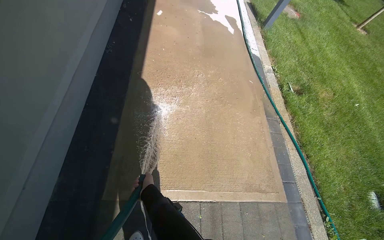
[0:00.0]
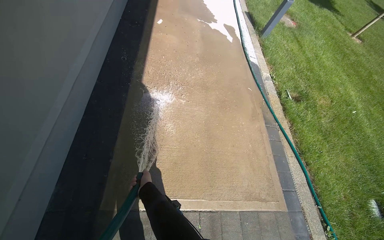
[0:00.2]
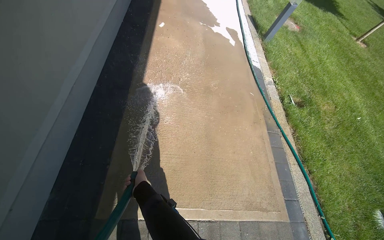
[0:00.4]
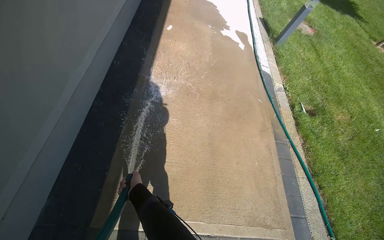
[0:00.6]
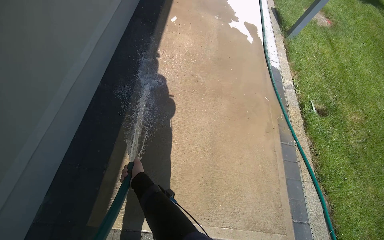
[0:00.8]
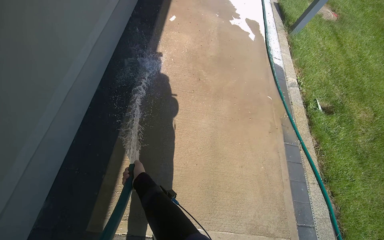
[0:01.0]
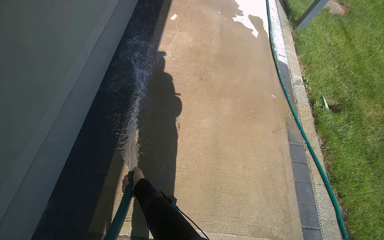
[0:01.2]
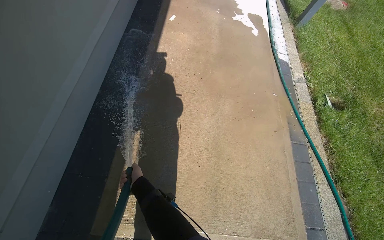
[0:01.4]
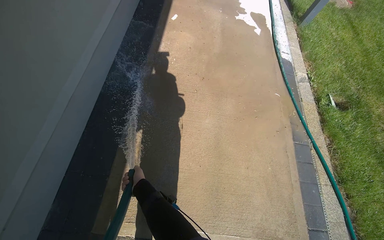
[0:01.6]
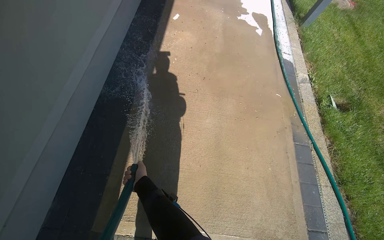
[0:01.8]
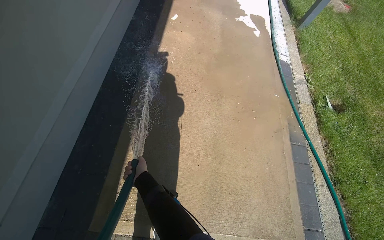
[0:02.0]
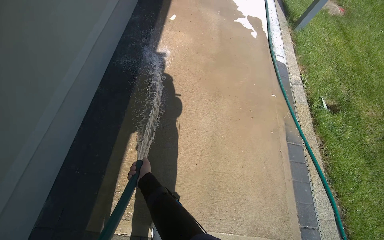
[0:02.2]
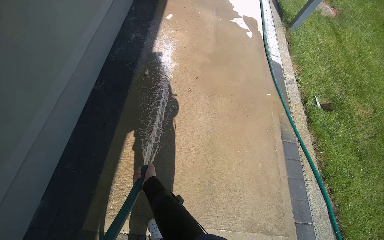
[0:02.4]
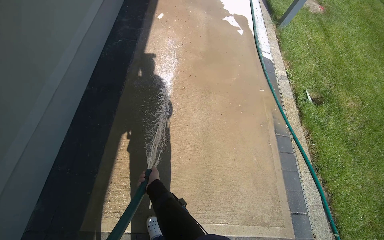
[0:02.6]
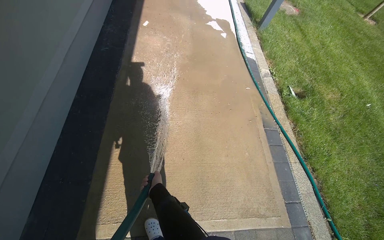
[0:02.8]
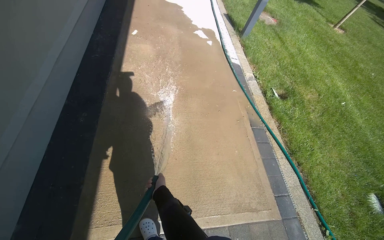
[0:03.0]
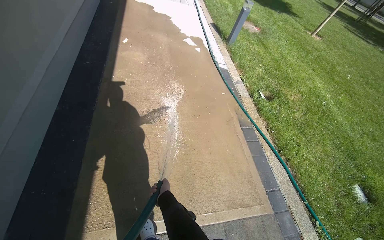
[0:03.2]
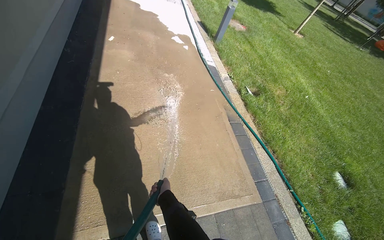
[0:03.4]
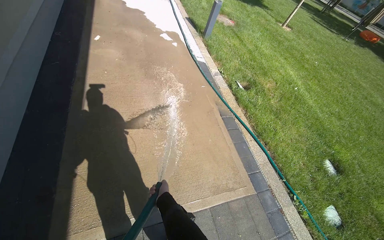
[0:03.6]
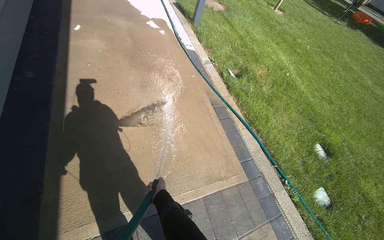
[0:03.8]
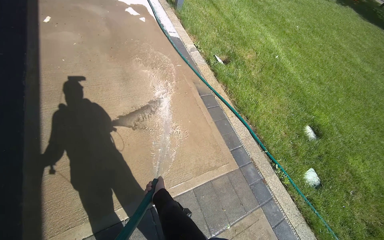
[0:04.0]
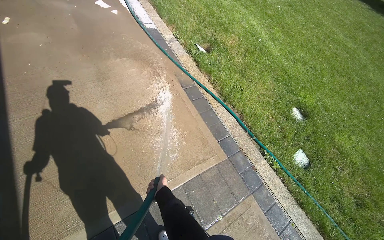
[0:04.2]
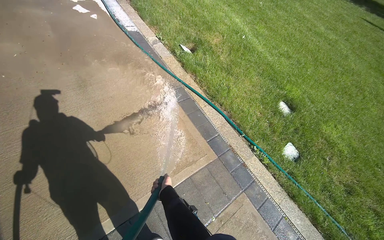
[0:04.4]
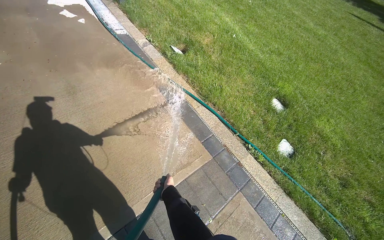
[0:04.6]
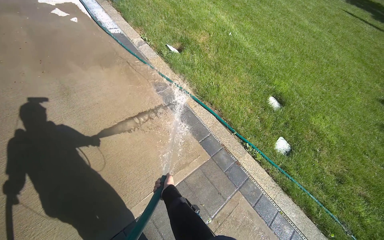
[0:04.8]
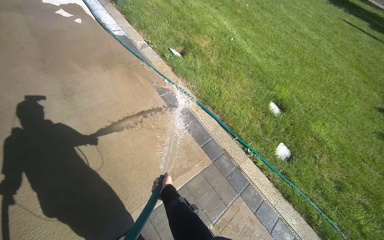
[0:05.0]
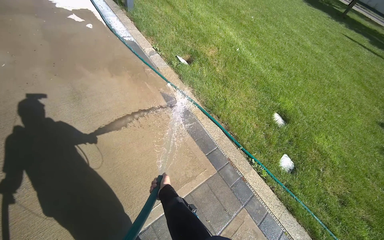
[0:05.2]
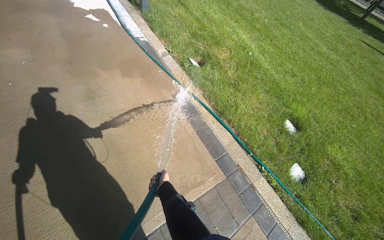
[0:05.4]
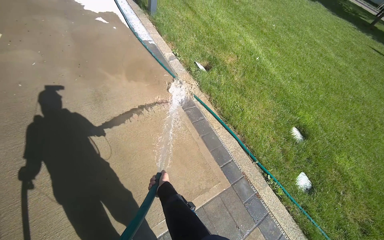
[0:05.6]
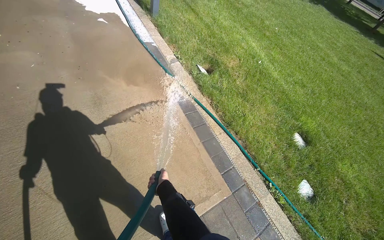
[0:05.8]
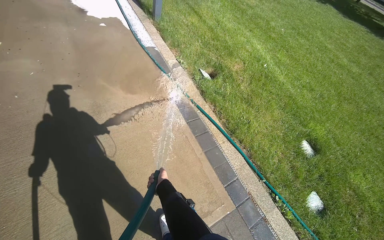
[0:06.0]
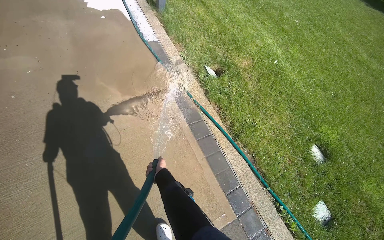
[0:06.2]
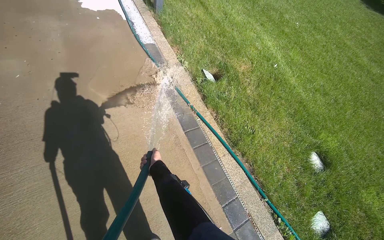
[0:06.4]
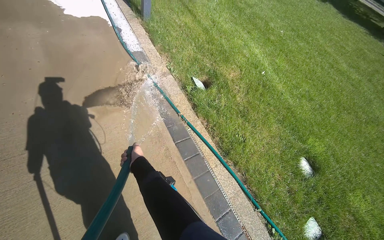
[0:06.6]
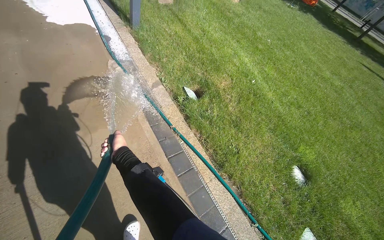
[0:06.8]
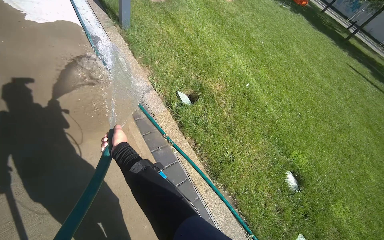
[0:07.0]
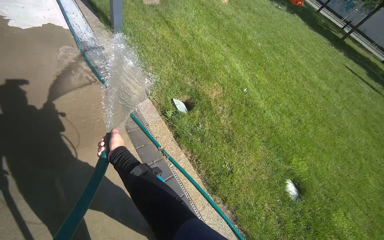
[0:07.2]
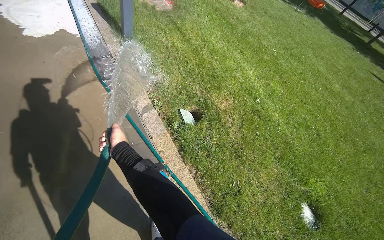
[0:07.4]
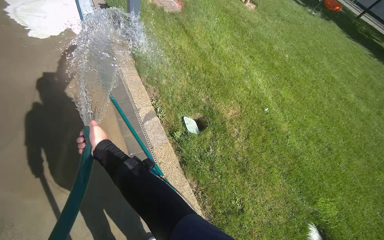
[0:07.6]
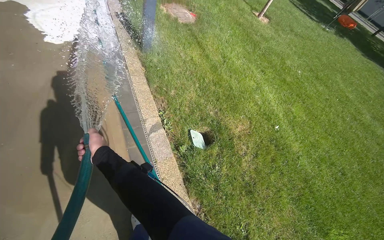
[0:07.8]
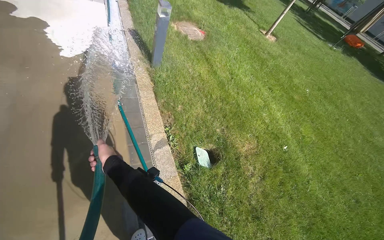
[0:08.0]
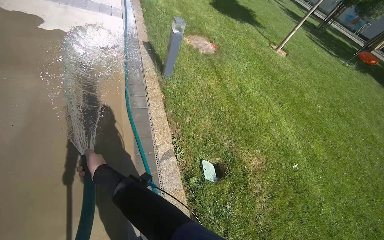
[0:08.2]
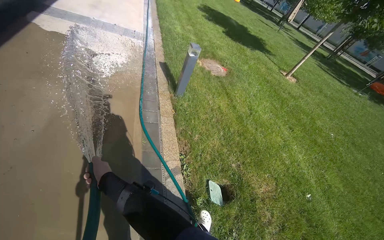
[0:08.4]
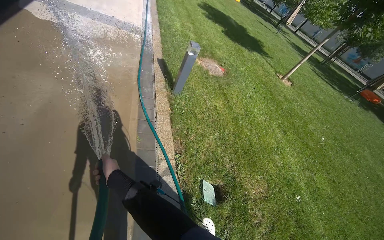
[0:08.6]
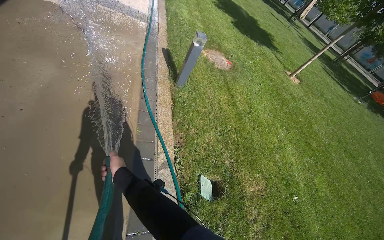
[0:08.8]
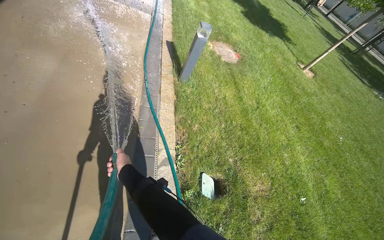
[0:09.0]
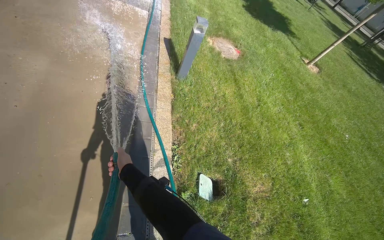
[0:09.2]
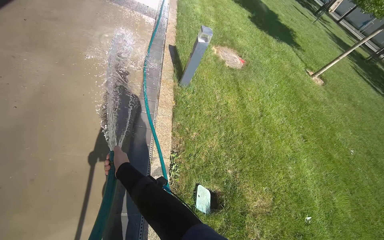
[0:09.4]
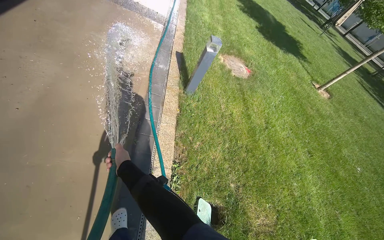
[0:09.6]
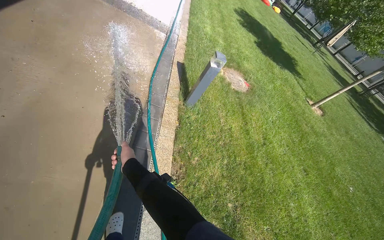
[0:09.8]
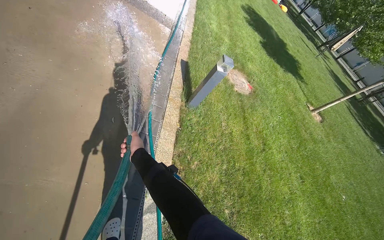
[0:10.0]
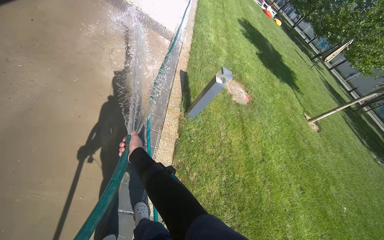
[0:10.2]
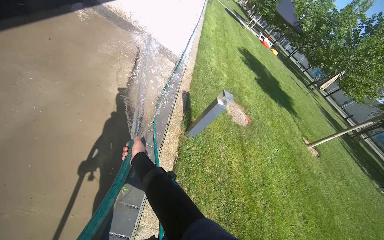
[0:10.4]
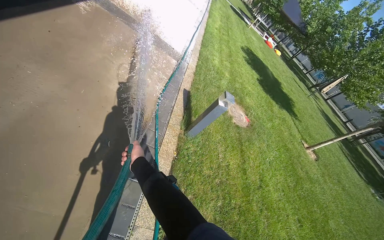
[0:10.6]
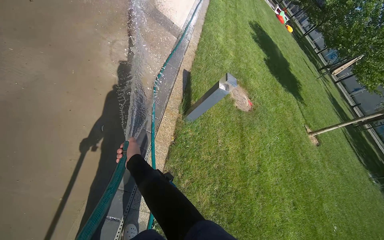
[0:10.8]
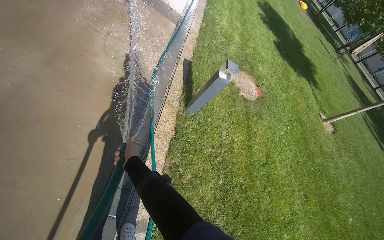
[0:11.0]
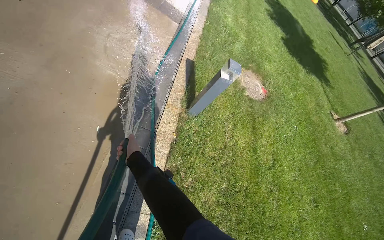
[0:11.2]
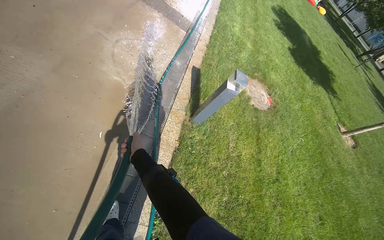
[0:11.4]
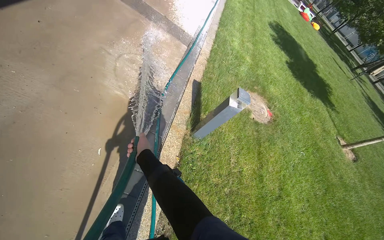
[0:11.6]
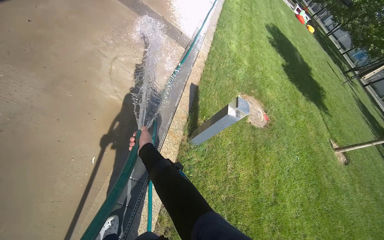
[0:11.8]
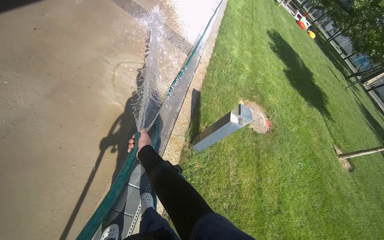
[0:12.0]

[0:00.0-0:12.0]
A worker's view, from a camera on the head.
Job: sweeping floor.
The whole recording: Rinsing concrete ground. The worker rinses the concrete ground with a water hose.
0:01.6 to 0:03.0: The left hand moves to the right, approximately 15 cm.
0:03.0 to 0:04.4: The wearer moves to the right, approximately 50 cm. The wearer's head swings some 30 degrees to the right.
0:06.0 to 0:07.6: The head travels about 1 m.
0:07.6 to 0:09.0: The wearer's head swings approximately 25 degrees to the left.
0:09.0 to 0:10.4: The camera travels some 40 cm. The view tips upward by roughly 15 degrees.
0:10.4 to 0:12.0: The camera is carried some 50 cm.

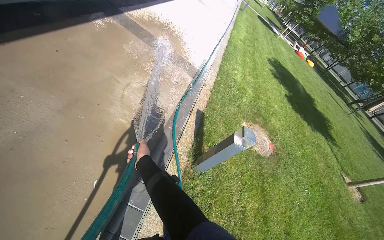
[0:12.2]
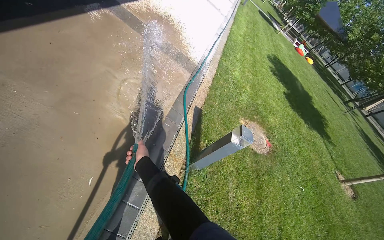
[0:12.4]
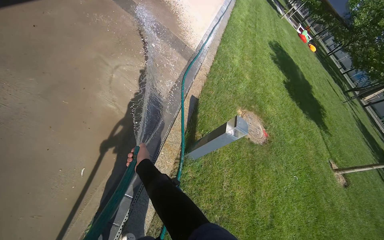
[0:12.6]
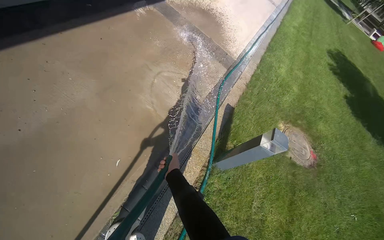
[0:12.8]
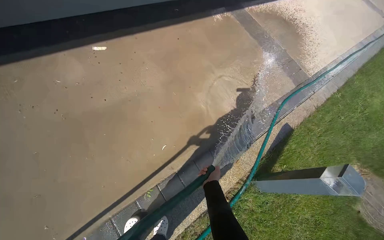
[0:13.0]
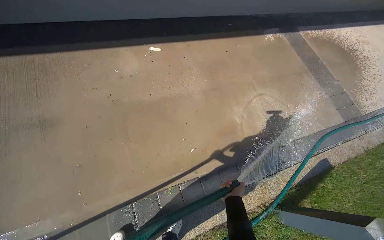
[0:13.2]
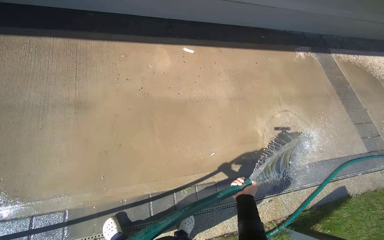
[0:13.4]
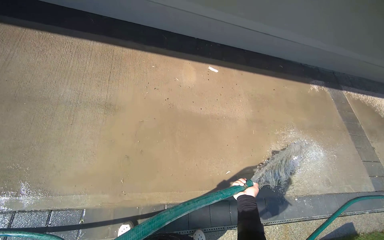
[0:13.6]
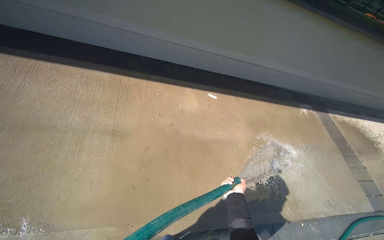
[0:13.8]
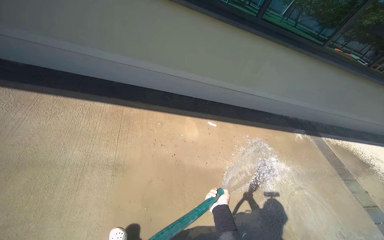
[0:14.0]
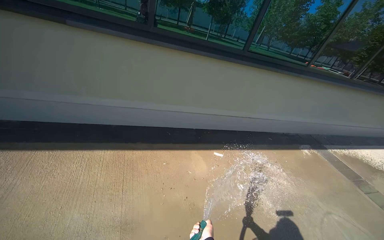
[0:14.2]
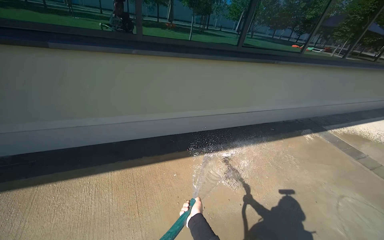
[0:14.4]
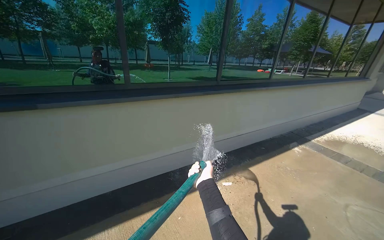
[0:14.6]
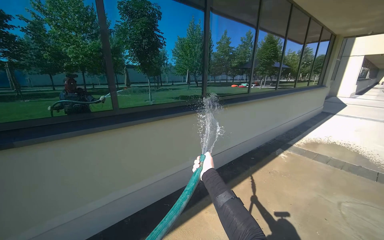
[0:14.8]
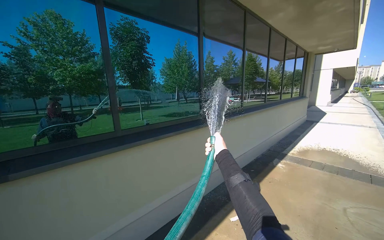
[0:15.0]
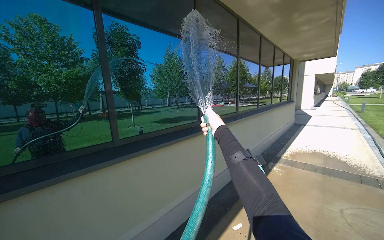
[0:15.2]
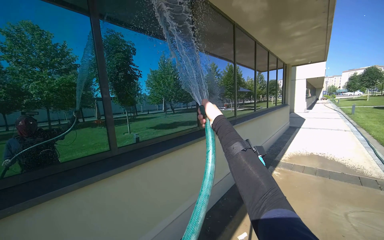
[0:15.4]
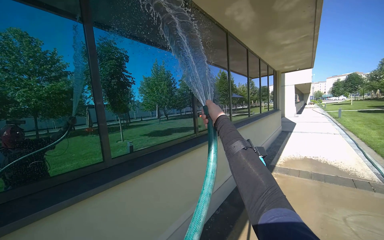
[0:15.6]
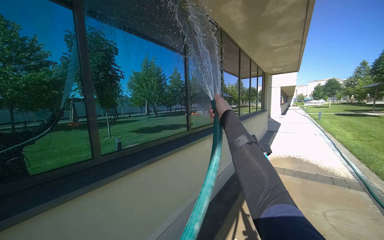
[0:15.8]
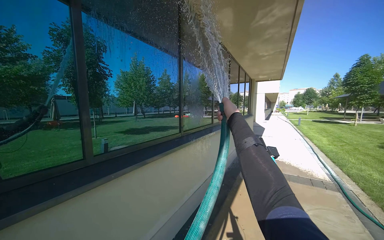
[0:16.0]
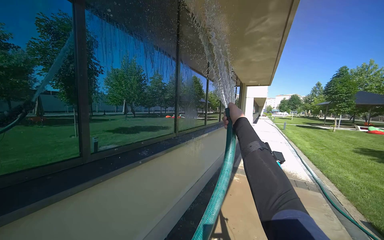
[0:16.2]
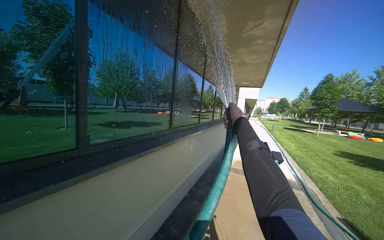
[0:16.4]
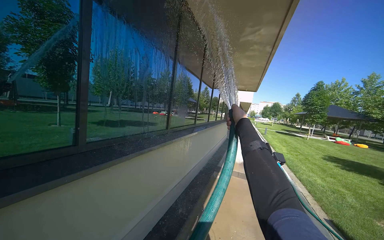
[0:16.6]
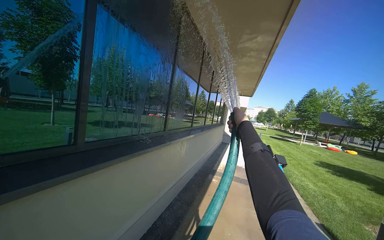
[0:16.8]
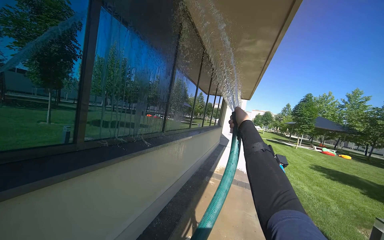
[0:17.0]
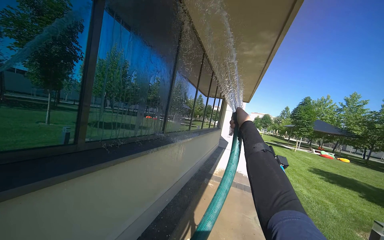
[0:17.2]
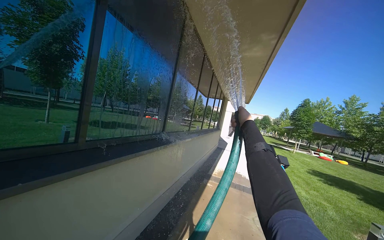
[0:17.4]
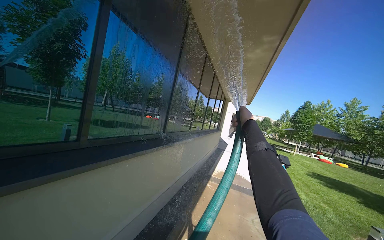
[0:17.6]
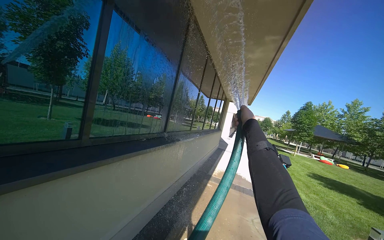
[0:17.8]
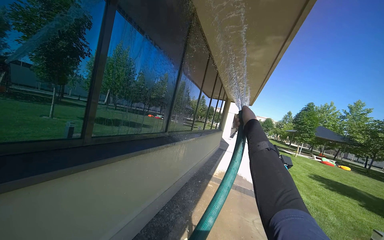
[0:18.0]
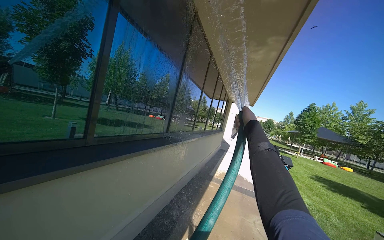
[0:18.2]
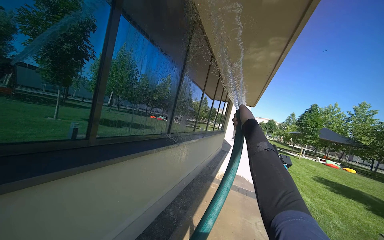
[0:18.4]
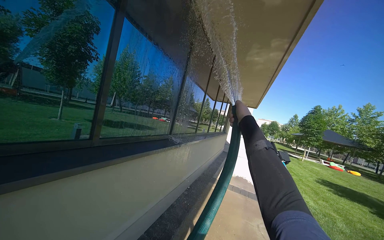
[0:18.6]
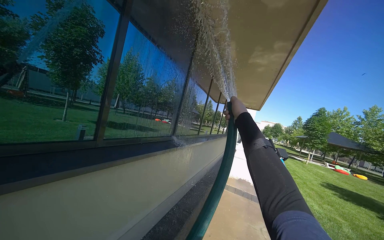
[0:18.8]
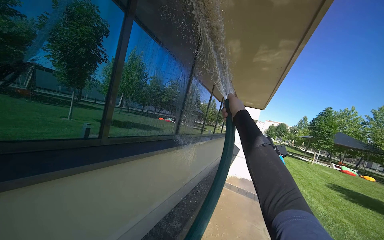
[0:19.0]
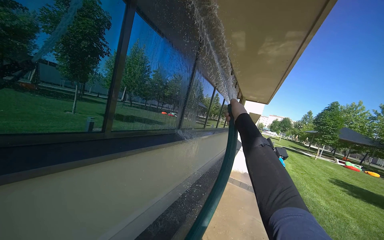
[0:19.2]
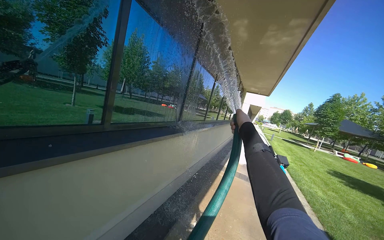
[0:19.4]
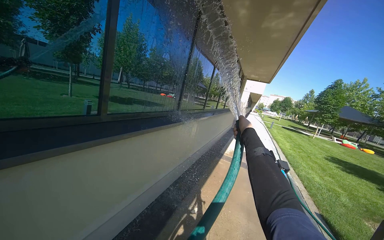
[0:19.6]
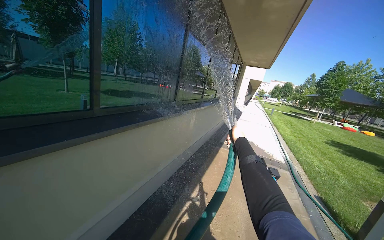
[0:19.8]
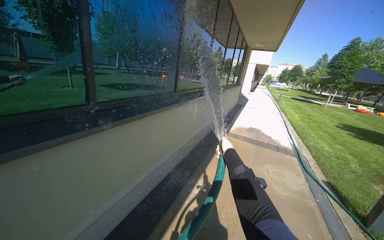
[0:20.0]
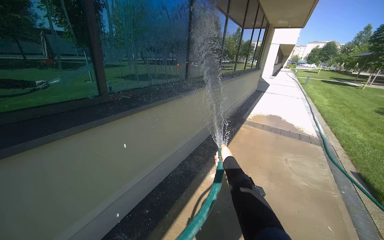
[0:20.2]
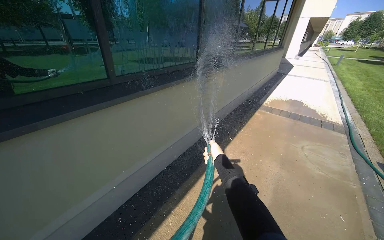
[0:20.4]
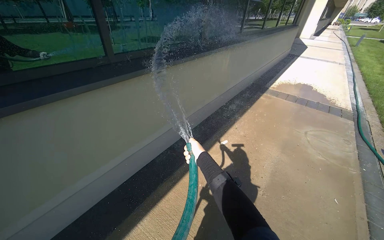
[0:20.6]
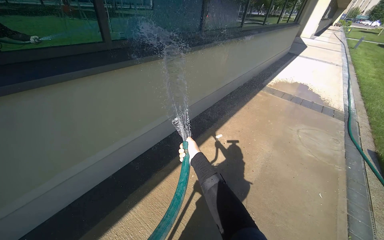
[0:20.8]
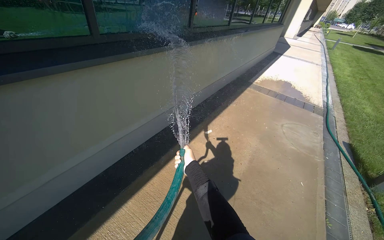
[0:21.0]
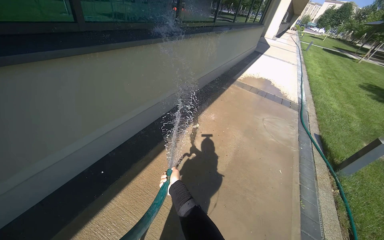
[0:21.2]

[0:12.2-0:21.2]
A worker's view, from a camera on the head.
Job: sweeping floor.
The whole recording: Rinsing concrete ground. The worker rinses the concrete ground with a water hose.
0:12.2 to 0:13.8: The camera is carried about 70 cm. The head turns to the left by approximately 65 degrees. The view tips upward by some 15 degrees.
0:13.8 to 0:15.2: The camera is carried roughly 90 cm. The wearer looks about 45 degrees further to the right. The view tips upward by roughly 45 degrees.
0:15.2 to 0:16.6: The camera travels to the left, some 40 cm. The view pans to the right by some 25 degrees.
0:18.2 to 0:19.8: The right hand shifts roughly 20 cm down the picture.
0:19.8 to 0:21.2: The view tips downward by roughly 25 degrees.
